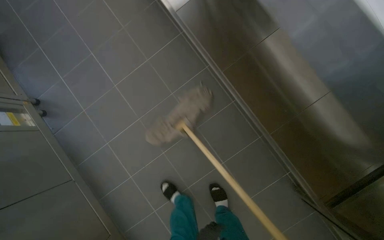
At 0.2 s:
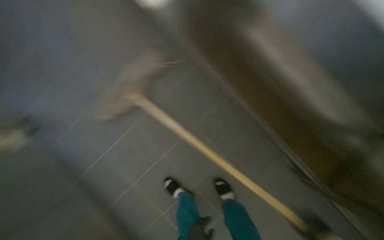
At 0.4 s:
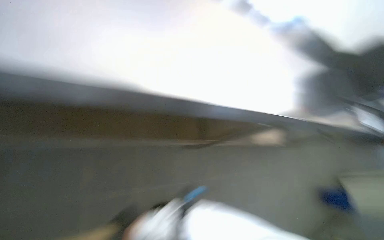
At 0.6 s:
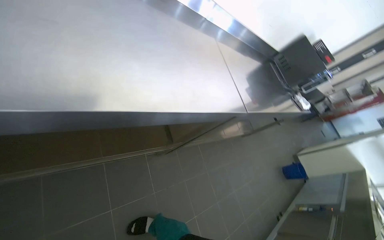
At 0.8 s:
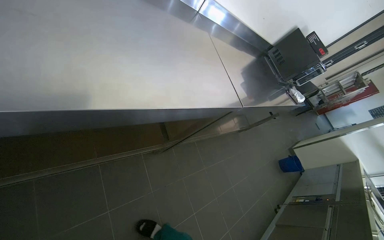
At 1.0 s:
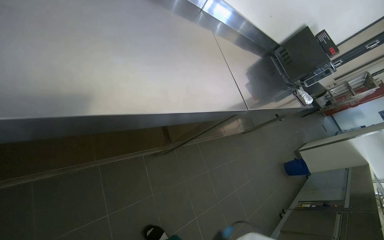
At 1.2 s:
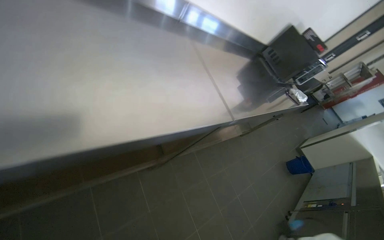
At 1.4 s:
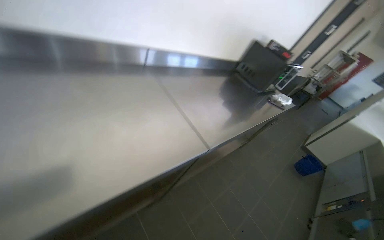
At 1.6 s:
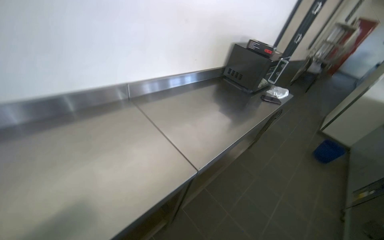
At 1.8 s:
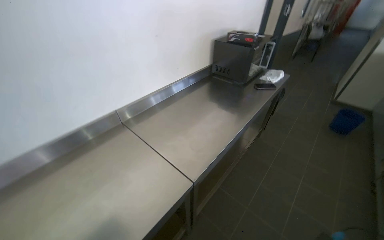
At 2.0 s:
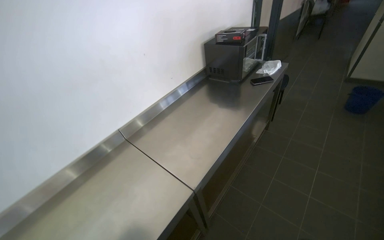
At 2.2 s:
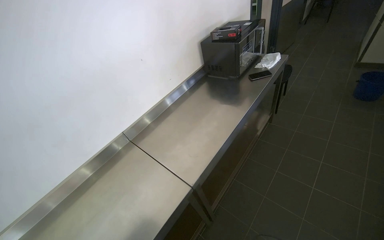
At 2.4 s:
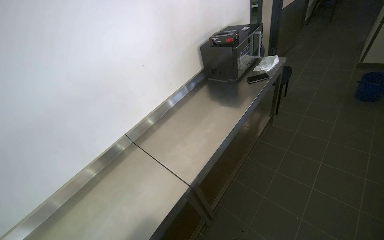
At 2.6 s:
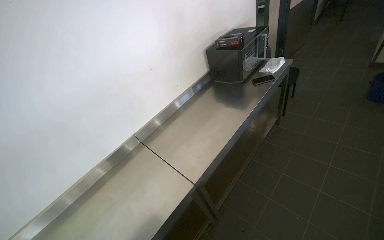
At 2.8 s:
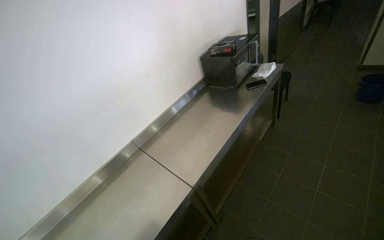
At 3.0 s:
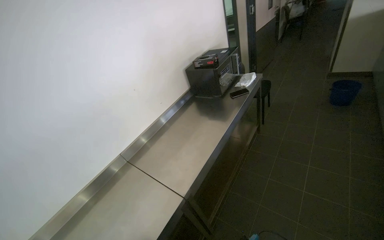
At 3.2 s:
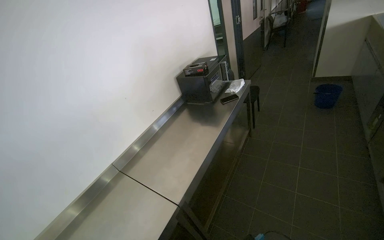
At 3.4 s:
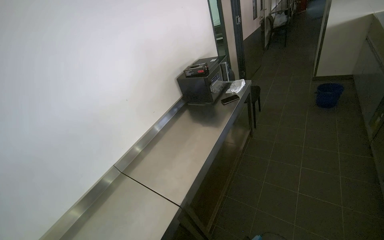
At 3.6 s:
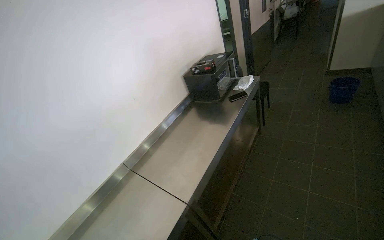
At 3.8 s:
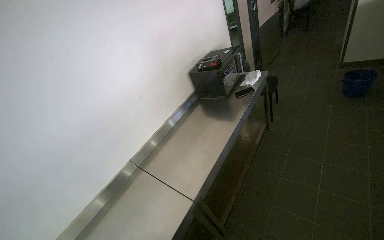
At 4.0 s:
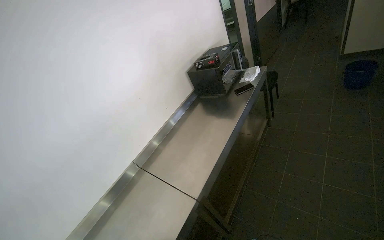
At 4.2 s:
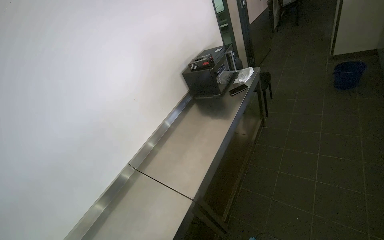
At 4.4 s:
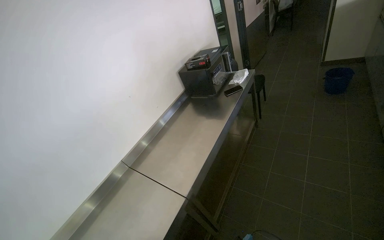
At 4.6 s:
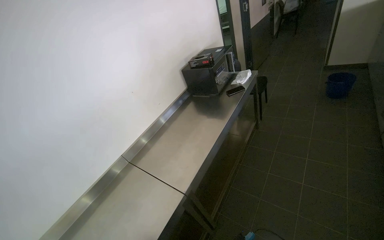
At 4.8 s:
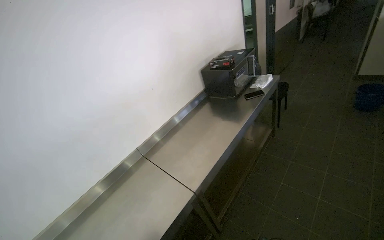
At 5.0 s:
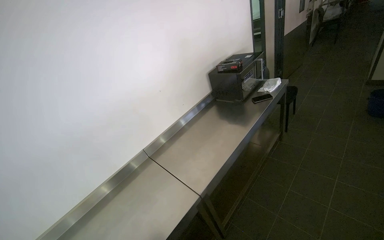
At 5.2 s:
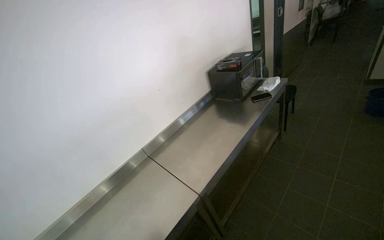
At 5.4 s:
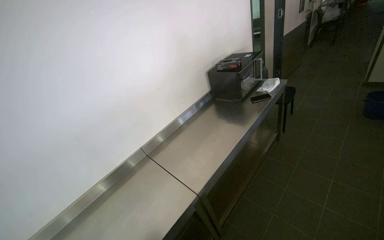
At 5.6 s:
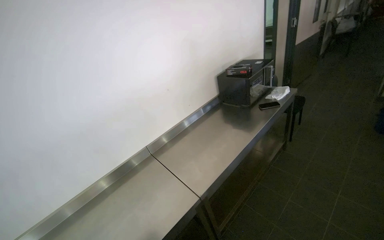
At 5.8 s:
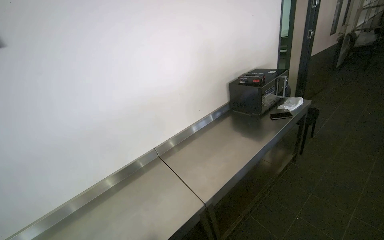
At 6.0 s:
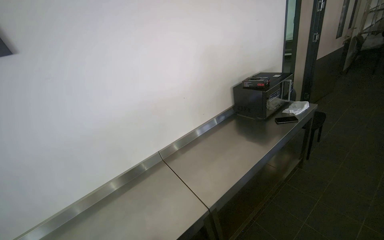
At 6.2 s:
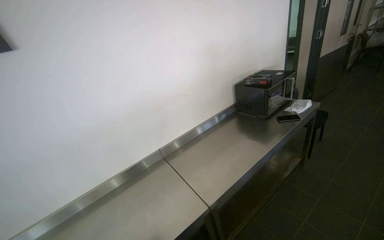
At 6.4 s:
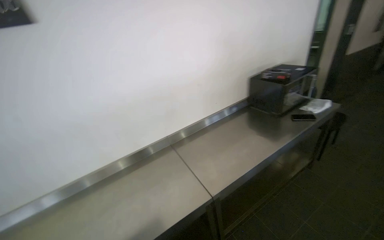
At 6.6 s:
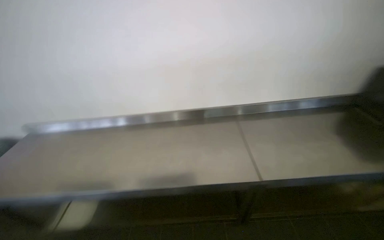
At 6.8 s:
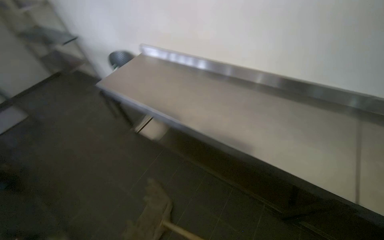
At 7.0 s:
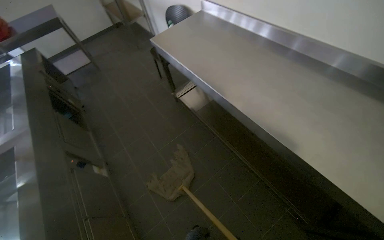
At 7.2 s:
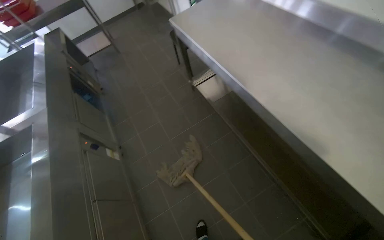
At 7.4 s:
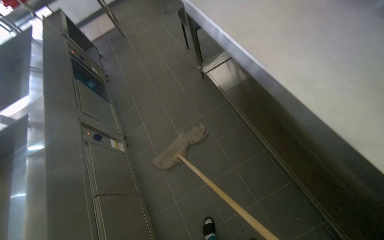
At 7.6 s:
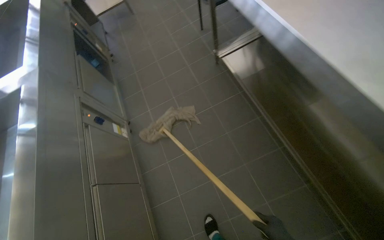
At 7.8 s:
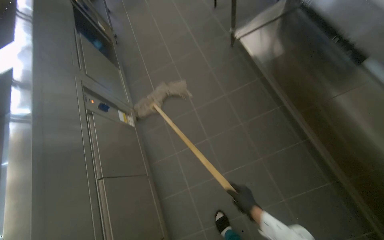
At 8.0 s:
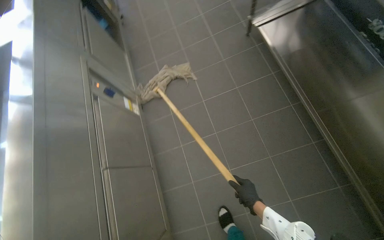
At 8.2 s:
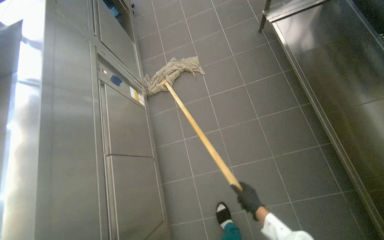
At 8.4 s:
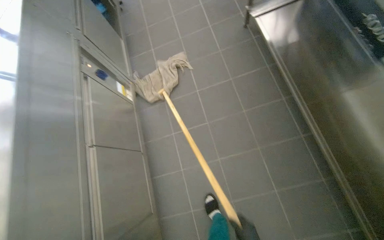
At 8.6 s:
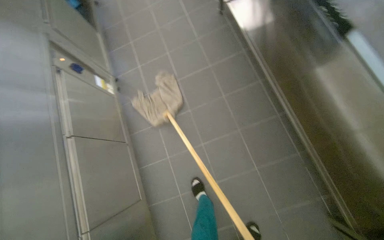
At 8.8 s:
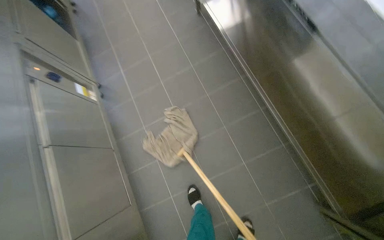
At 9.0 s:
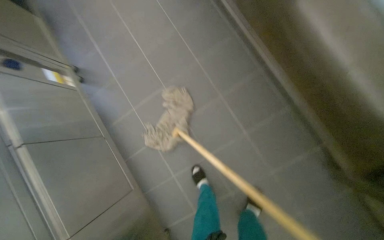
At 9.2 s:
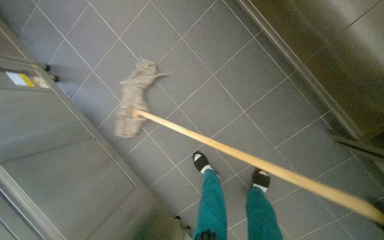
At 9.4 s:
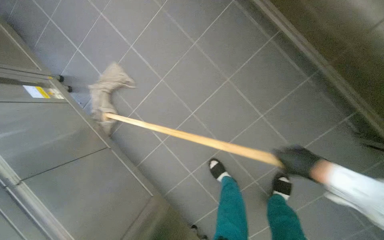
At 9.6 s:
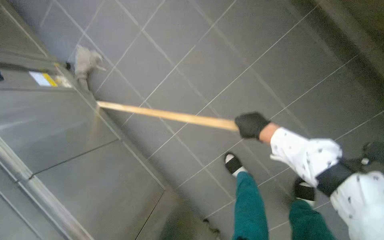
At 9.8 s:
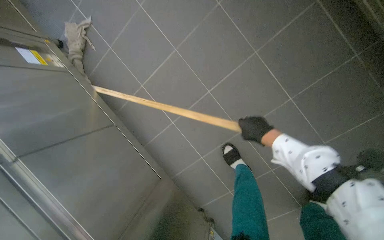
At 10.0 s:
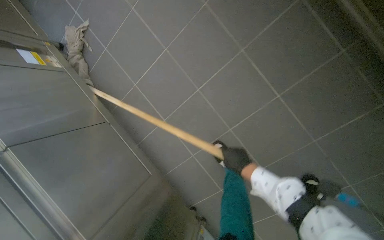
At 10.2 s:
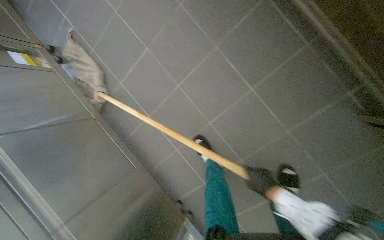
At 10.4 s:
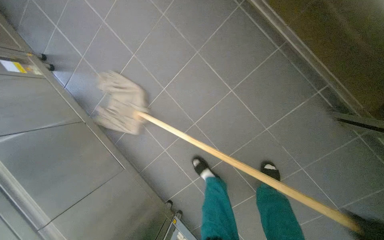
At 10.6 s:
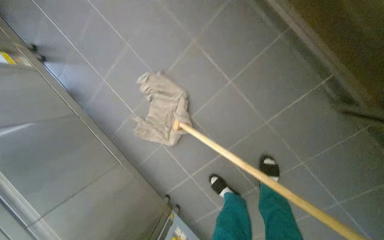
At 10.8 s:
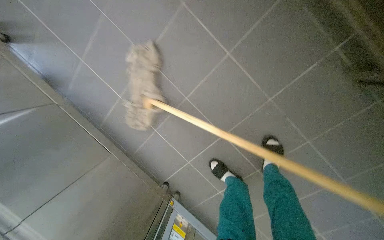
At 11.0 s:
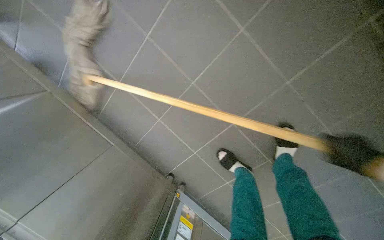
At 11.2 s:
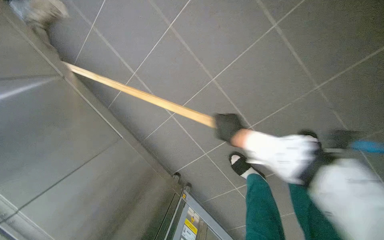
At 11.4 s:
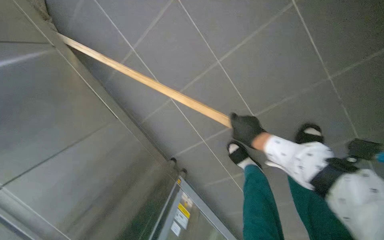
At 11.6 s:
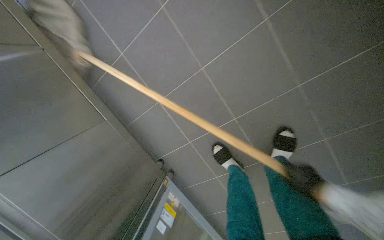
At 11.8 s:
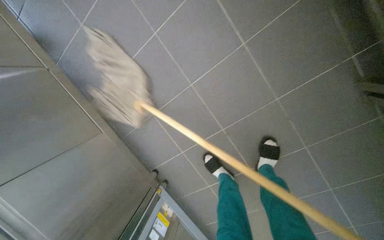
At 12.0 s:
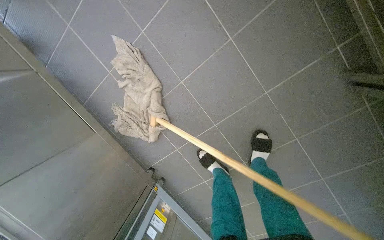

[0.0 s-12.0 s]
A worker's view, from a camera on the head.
Job: mopping floor.
The whole recording: Mopping kitchen floor. The worker mops the tiled floor in the kitchen area.
1.6 to 3.0 s: The wearer moves approximately 40 cm. The scene rotates counterclockwise by about 30 degrees.
4.4 to 6.0 s: The wearer's head swings approximately 20 degrees to the left.
6.0 to 7.6 s: The wearer moves roughly 60 cm. The wearer looks roughly 105 degrees further to the left. The camera pitches downward, by about 55 degrees.
7.6 to 9.0 s: The camera pitches downward, by approximately 20 degrees.

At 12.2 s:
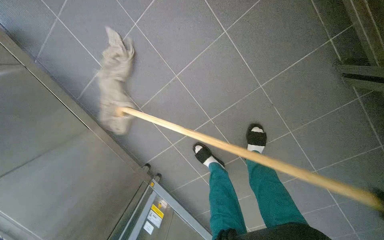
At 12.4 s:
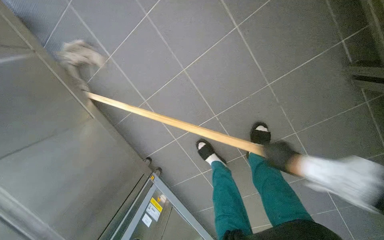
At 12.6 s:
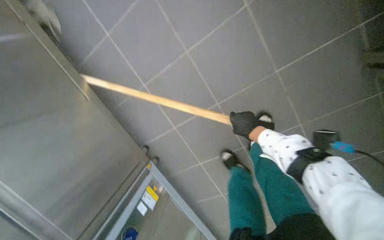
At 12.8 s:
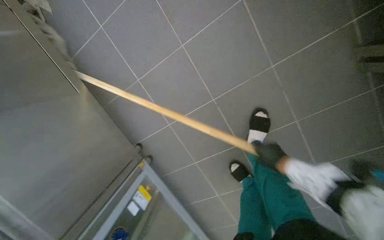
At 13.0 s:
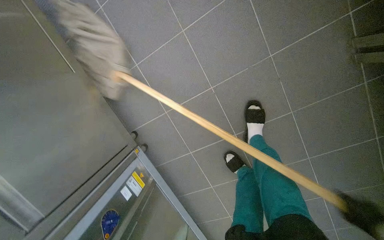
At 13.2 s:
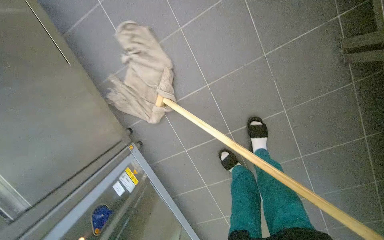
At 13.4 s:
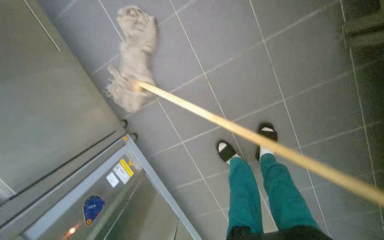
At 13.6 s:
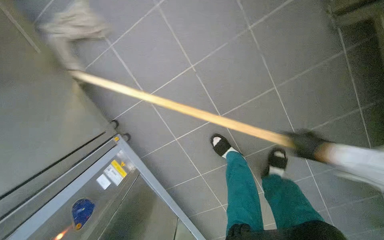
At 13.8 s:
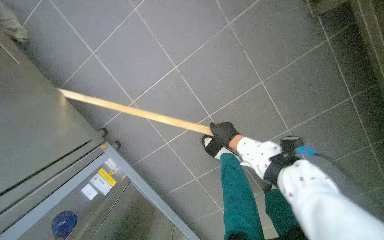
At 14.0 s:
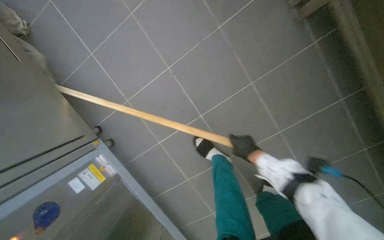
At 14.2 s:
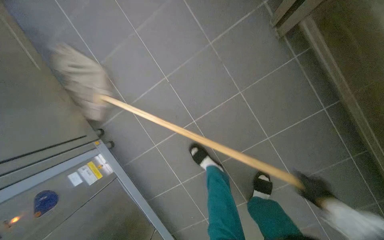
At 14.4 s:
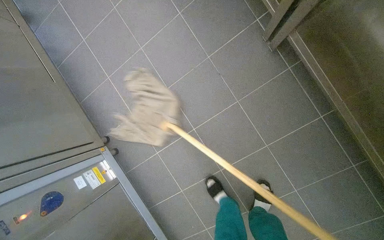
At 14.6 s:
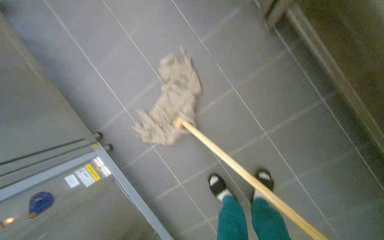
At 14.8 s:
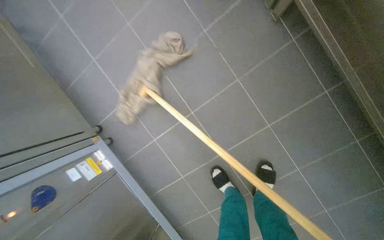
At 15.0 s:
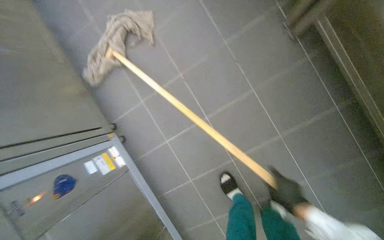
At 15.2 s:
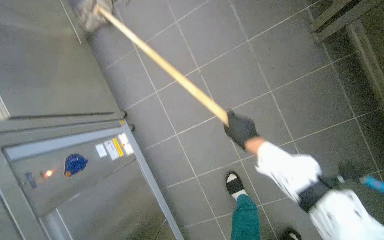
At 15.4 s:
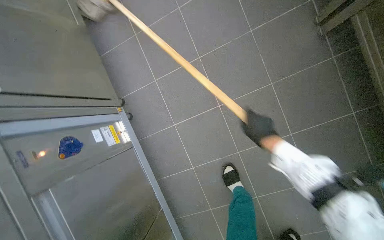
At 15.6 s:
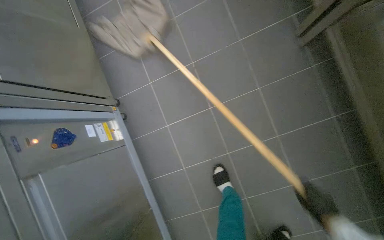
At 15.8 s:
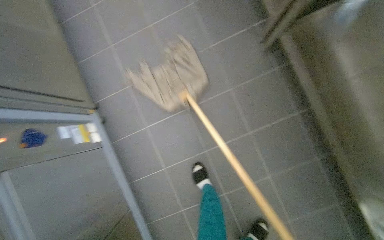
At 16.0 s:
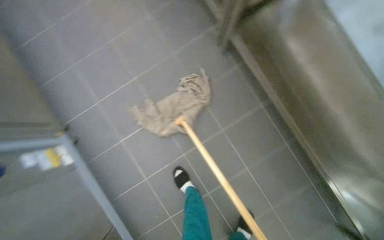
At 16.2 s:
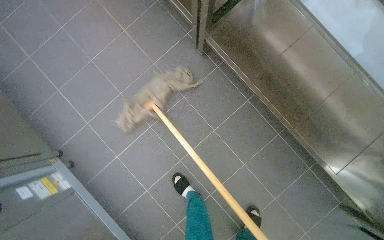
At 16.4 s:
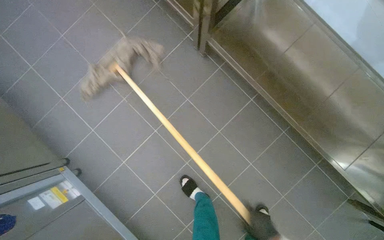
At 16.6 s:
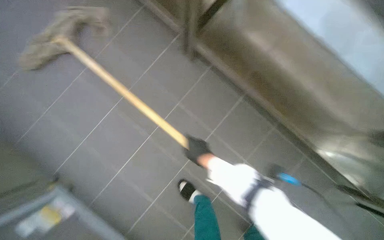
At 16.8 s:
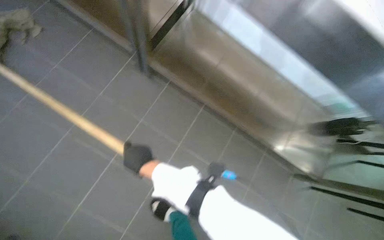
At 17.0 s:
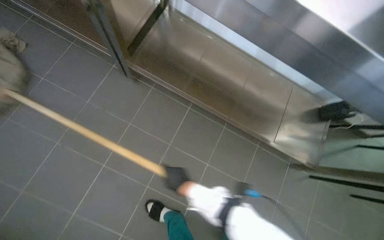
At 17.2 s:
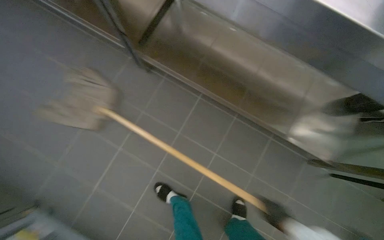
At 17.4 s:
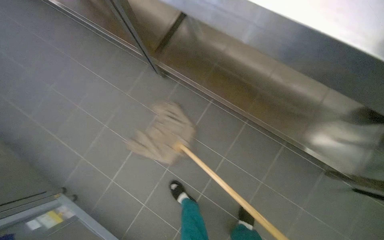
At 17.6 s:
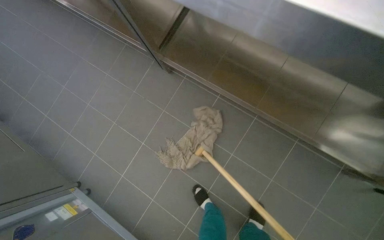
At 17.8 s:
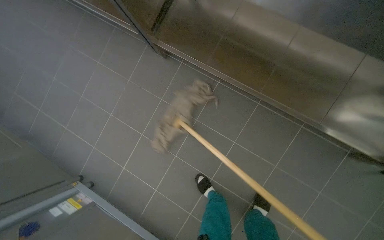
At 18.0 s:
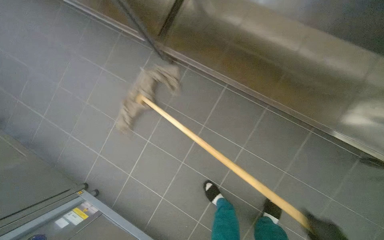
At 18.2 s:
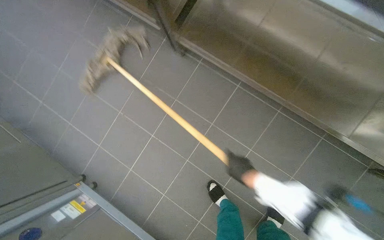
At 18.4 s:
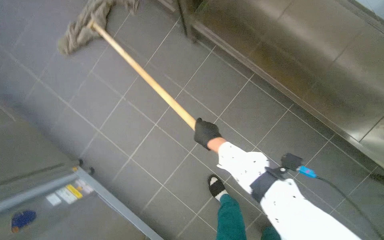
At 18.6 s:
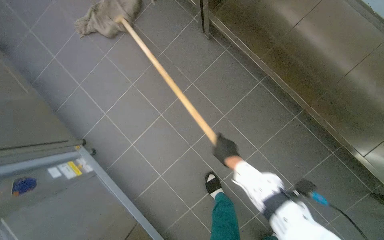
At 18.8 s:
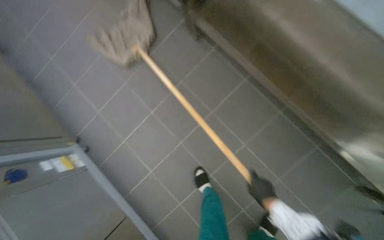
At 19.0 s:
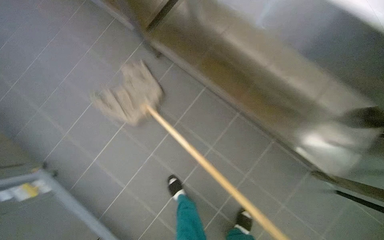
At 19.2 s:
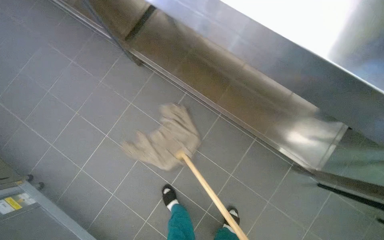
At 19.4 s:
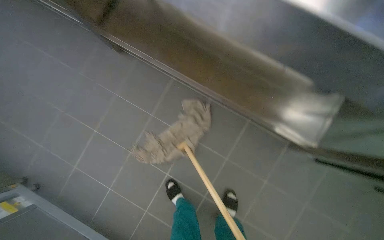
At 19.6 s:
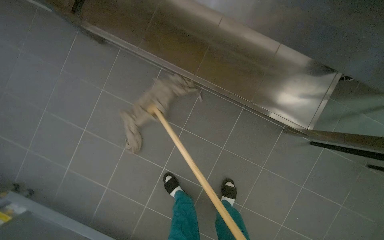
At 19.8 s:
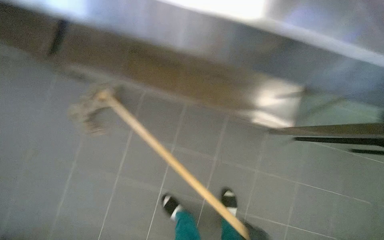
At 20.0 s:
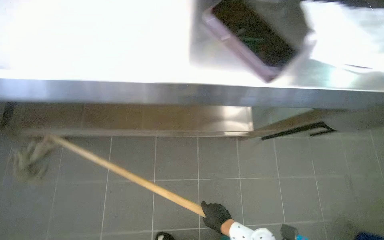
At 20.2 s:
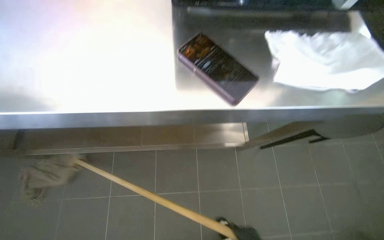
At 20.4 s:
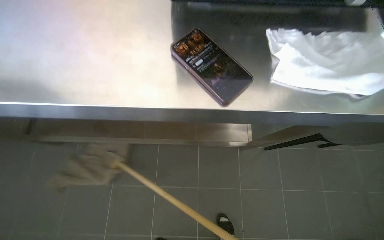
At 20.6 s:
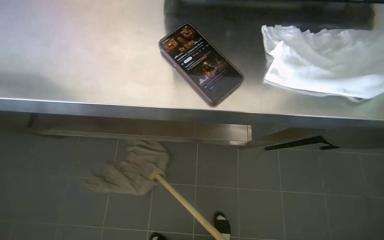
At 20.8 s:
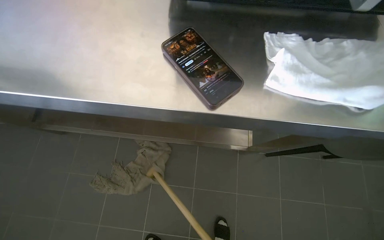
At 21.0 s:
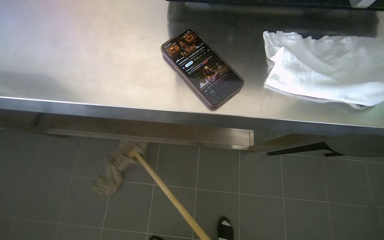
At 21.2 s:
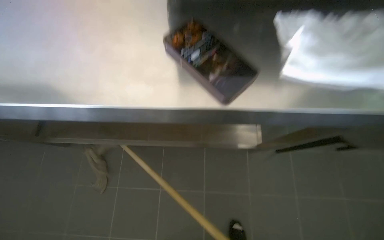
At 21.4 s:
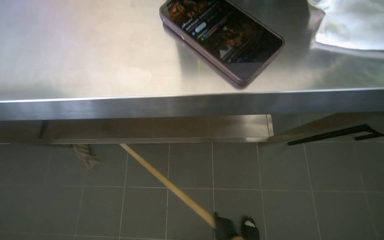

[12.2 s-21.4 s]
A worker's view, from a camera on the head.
Job: mopping floor.
The whole recording: Mopping kitchen floor. The worker mops the tiled floor in the kitchen area.
13.8 to 15.2 s: The right hand moves some 40 cm to the right and comes back.
15.2 to 16.8 s: The head rotates some 40 degrees to the right.
16.8 to 18.4 s: The view tilts some 15 degrees downward.
18.4 to 19.8 s: The head travels to the right, about 40 cm.
